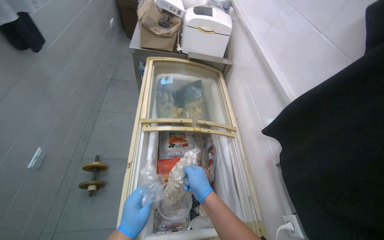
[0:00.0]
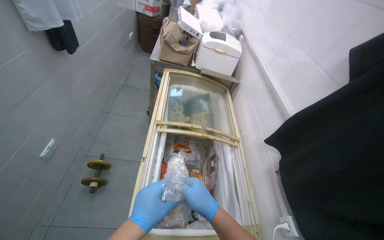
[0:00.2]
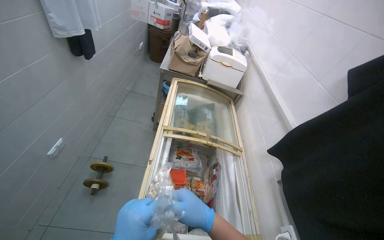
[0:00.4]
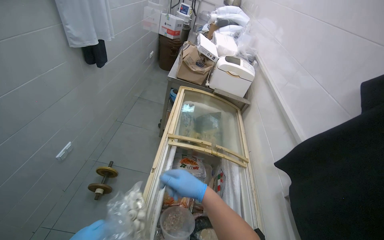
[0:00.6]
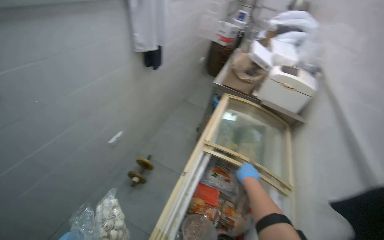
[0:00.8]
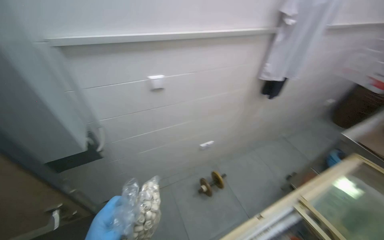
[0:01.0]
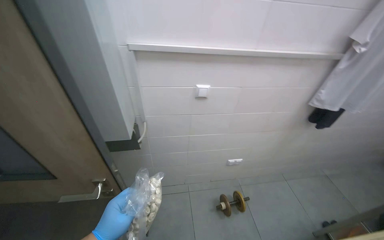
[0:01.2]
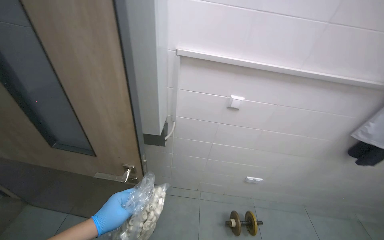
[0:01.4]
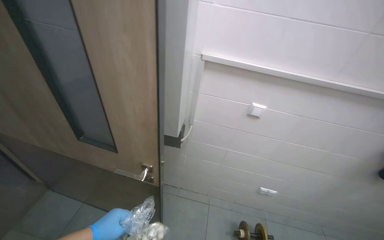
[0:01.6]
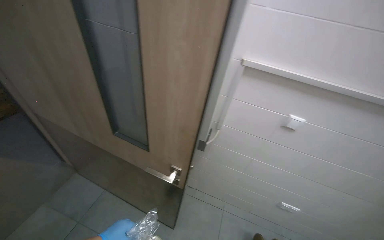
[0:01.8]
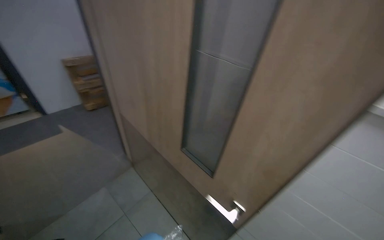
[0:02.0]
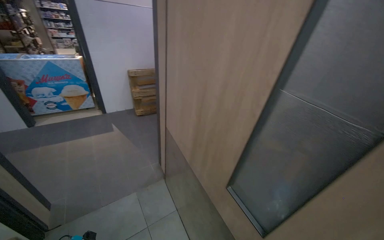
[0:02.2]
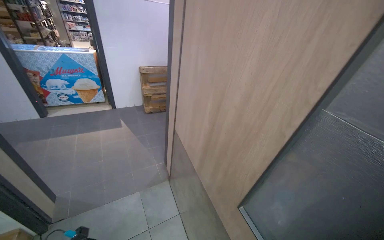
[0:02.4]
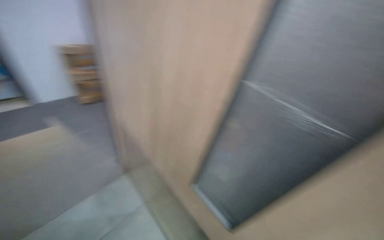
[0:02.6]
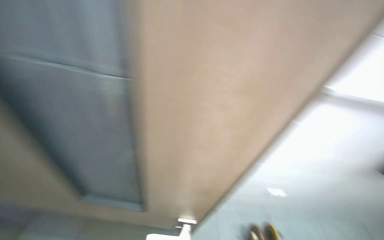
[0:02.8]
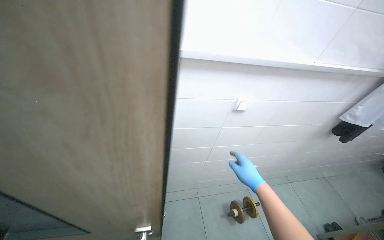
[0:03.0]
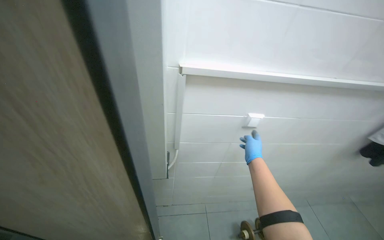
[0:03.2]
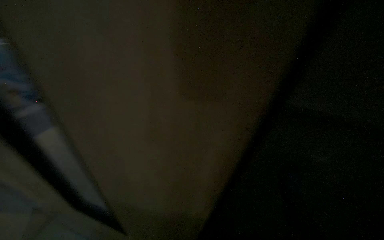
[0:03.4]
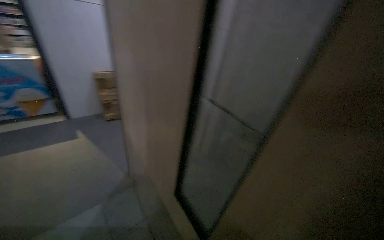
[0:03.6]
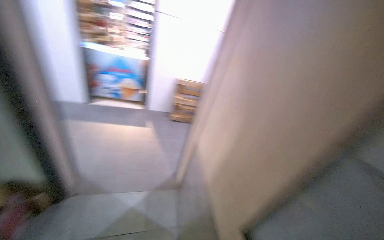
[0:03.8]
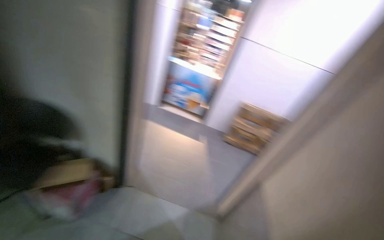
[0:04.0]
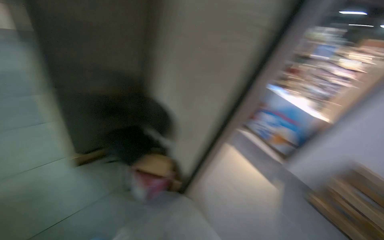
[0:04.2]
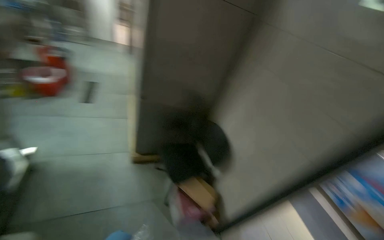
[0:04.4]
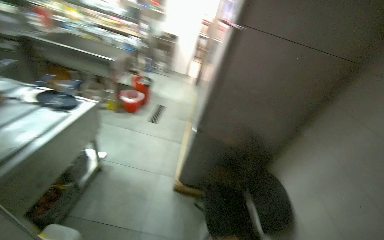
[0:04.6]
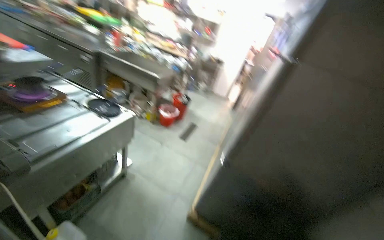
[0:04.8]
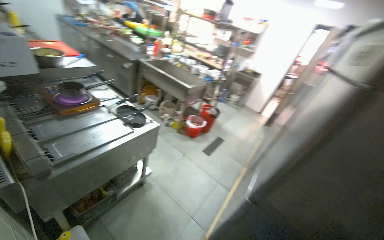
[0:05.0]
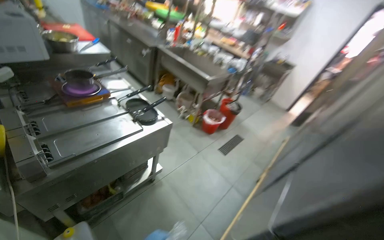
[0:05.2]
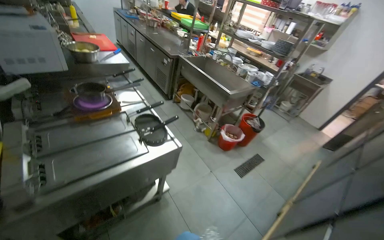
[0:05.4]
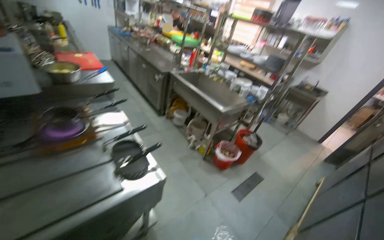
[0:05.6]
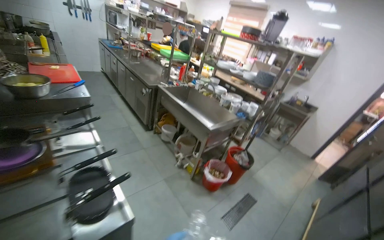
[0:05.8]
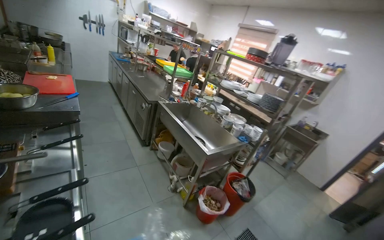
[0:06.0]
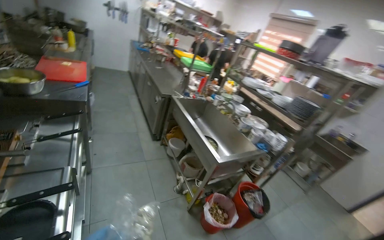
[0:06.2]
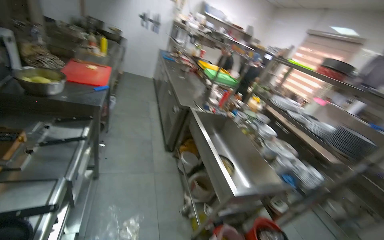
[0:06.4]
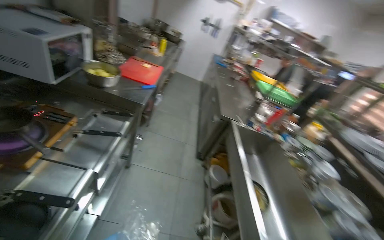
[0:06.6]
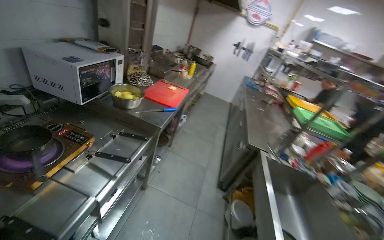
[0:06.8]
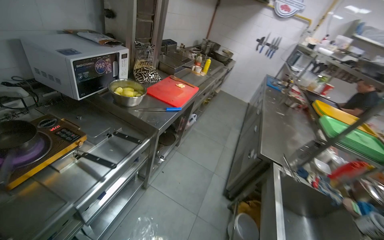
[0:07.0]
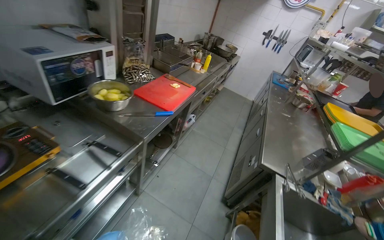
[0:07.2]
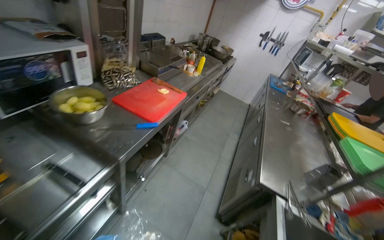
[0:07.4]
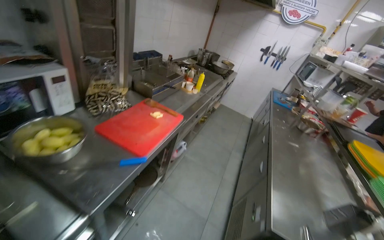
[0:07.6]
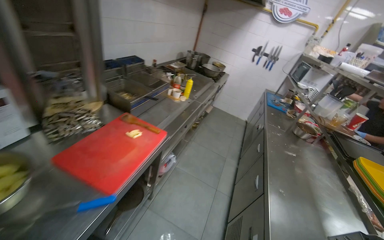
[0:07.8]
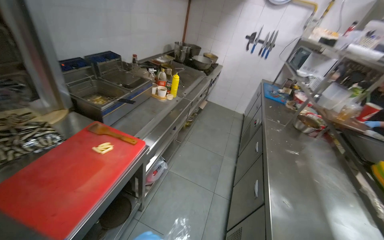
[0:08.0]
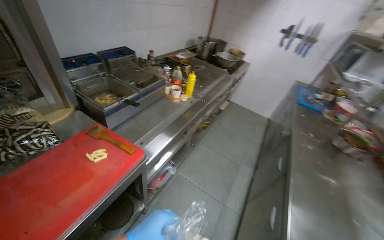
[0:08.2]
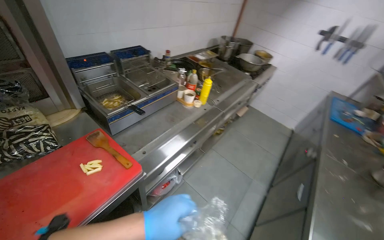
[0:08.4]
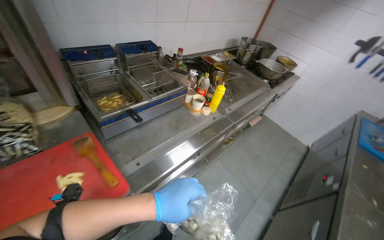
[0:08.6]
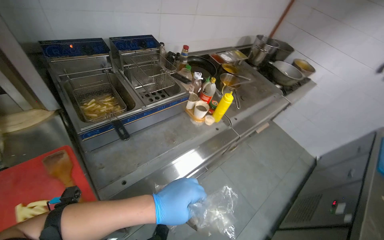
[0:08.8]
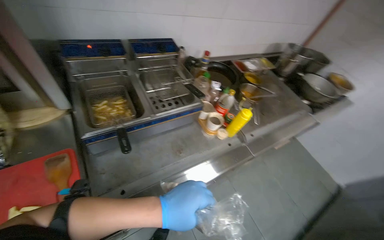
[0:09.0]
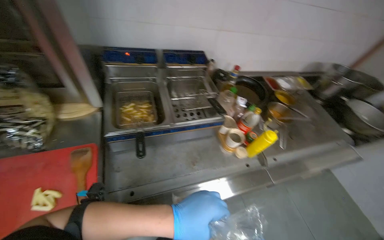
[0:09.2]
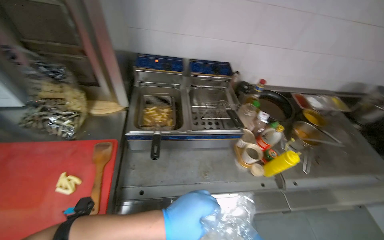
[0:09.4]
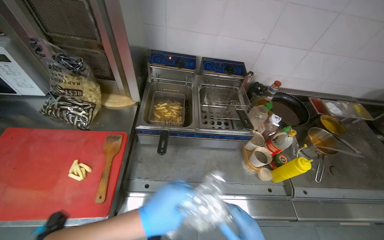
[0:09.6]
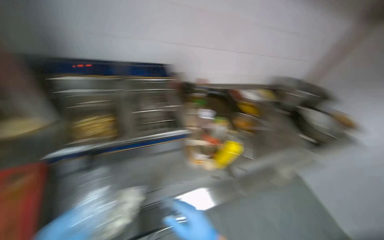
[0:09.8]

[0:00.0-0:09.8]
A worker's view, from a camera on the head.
Job: preparing food.
The whole recording: Taking products from refrigerator. The worker takes the required products from the refrigerator.
0:00.0 to 0:01.4: The head turns to the left by about 95 degrees. The camera pitches upward, by roughly 25 degrees.
0:01.4 to 0:02.8: The head travels approximately 50 cm. The wearer looks about 45 degrees further to the left.
0:02.8 to 0:04.2: The wearer looks approximately 90 degrees further to the left. The view tips upward by about 25 degrees.
0:04.2 to 0:05.6: The camera is carried approximately 1 m. The head turns to the left by approximately 85 degrees. The view tips upward by approximately 25 degrees.
0:05.6 to 0:07.0: The wearer moves about 1 m. The wearer looks some 60 degrees further to the left. The camera pitches upward, by about 20 degrees.
0:07.0 to 0:08.4: The head travels roughly 1.5 m.
0:08.4 to 0:09.8: The head travels about 50 cm. The head rotates some 30 degrees to the left.

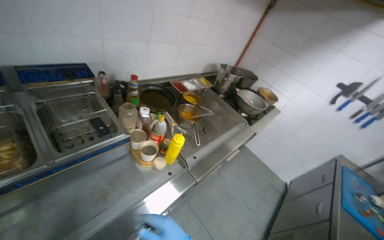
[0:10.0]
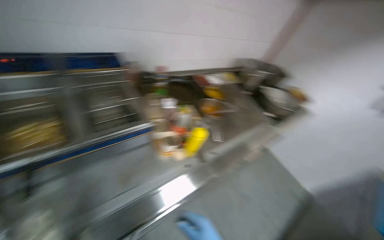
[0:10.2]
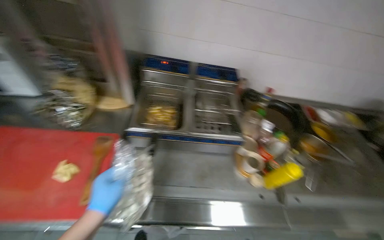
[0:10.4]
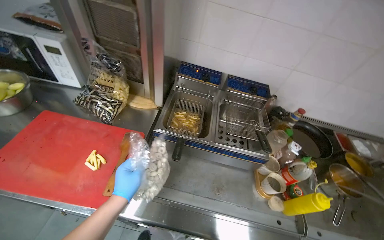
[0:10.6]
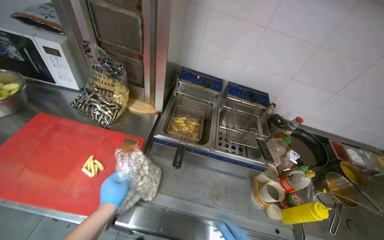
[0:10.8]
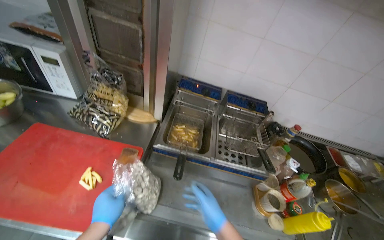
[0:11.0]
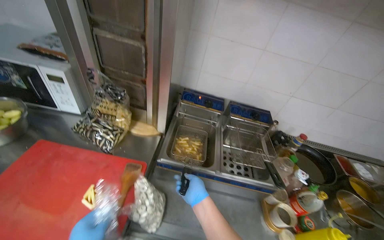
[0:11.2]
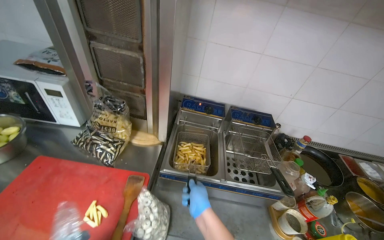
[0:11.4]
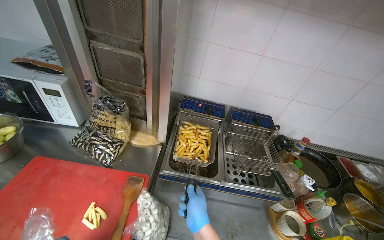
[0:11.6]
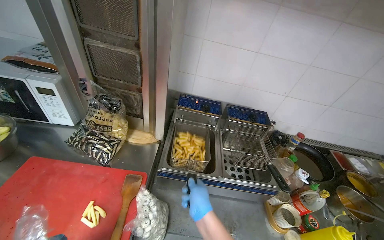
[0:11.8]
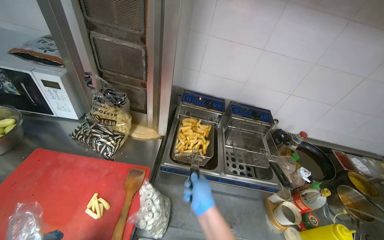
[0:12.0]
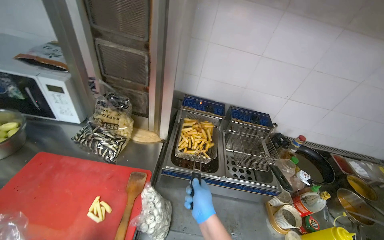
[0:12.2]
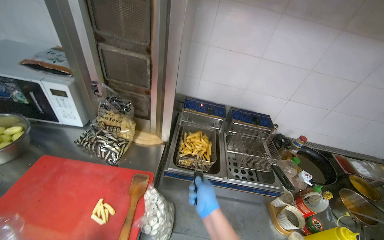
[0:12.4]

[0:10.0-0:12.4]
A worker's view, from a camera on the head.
Job: preparing food.
The whole recording: Taking products from refrigerator. The worker takes the required products from the refrigerator.
0:10.0 to 0:11.2: The wearer's head swings about 40 degrees to the left.

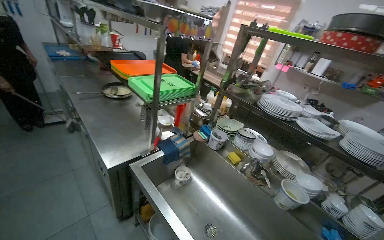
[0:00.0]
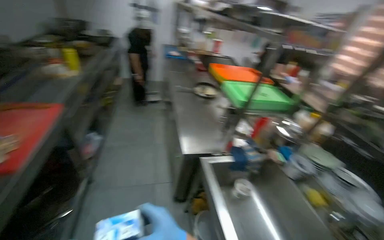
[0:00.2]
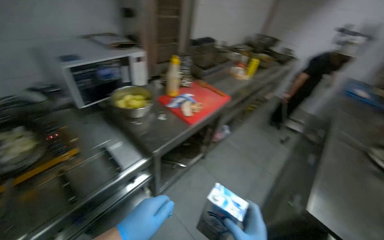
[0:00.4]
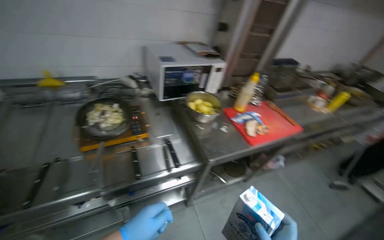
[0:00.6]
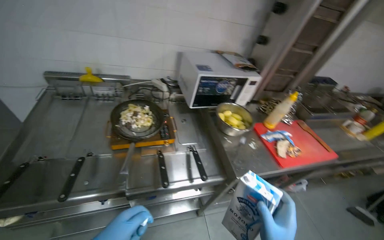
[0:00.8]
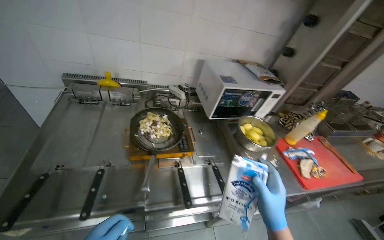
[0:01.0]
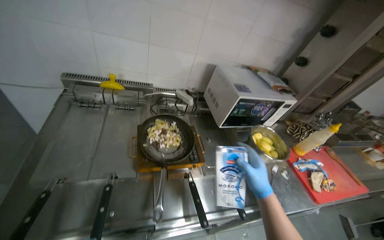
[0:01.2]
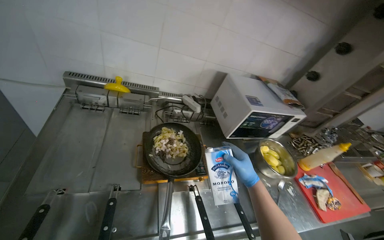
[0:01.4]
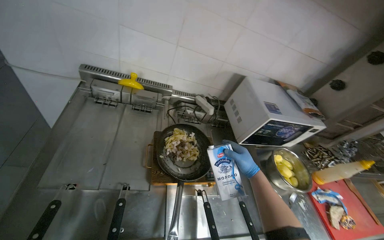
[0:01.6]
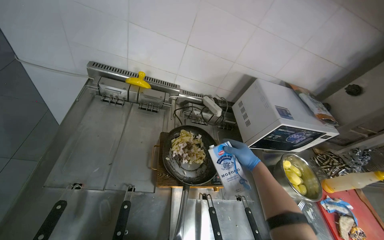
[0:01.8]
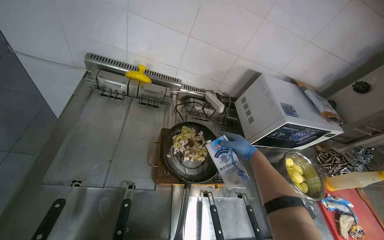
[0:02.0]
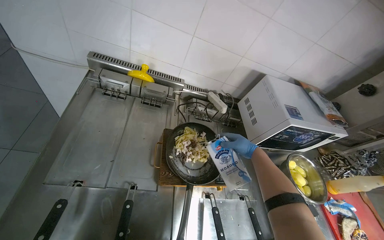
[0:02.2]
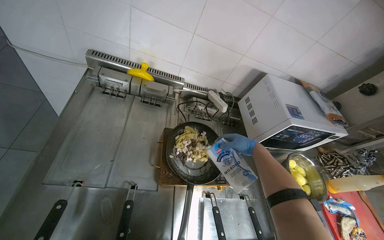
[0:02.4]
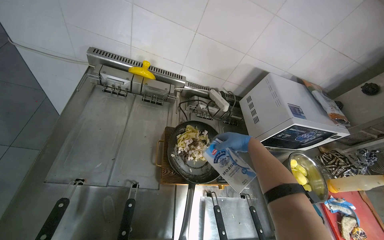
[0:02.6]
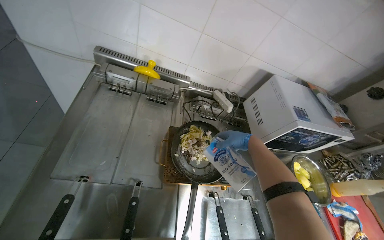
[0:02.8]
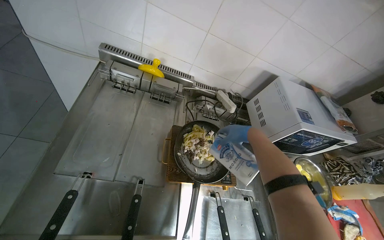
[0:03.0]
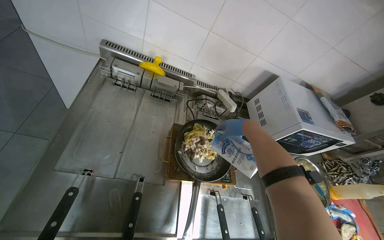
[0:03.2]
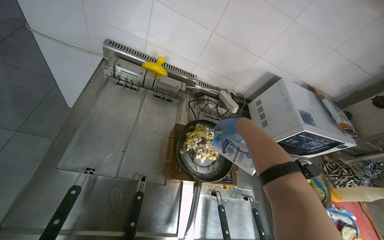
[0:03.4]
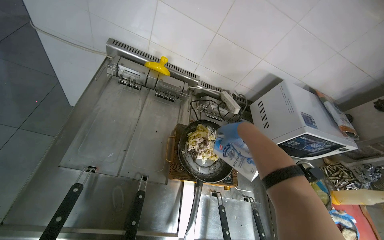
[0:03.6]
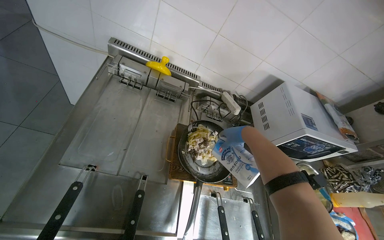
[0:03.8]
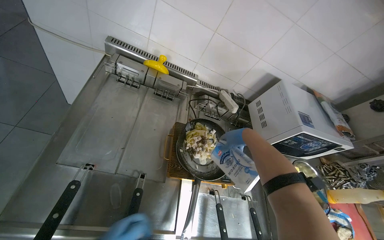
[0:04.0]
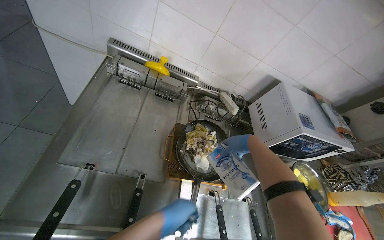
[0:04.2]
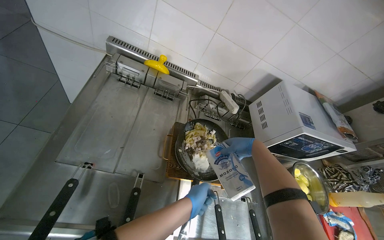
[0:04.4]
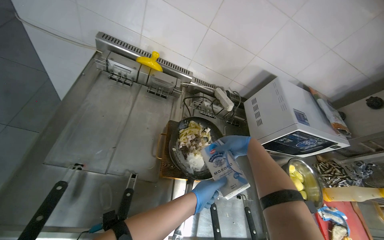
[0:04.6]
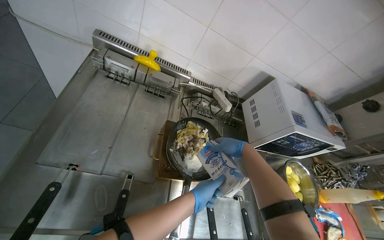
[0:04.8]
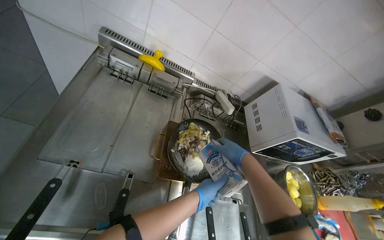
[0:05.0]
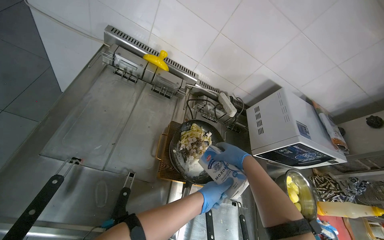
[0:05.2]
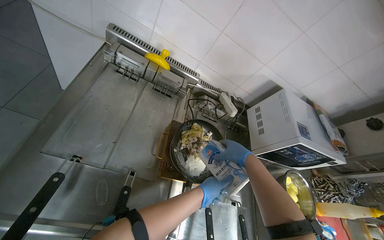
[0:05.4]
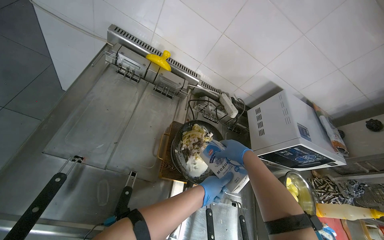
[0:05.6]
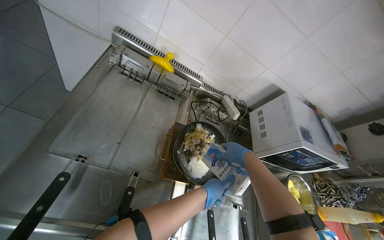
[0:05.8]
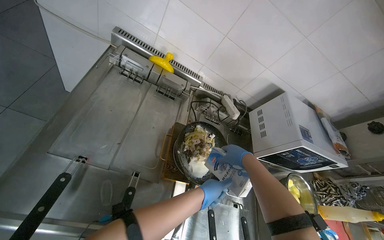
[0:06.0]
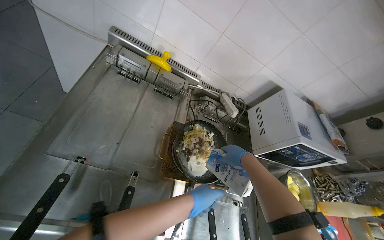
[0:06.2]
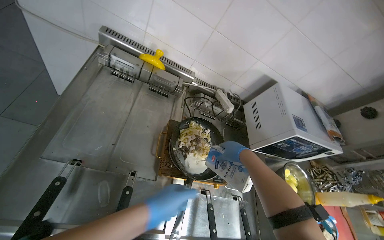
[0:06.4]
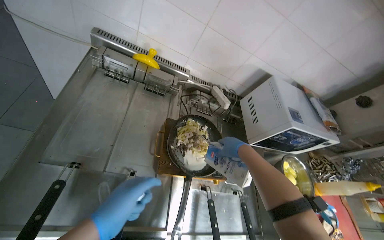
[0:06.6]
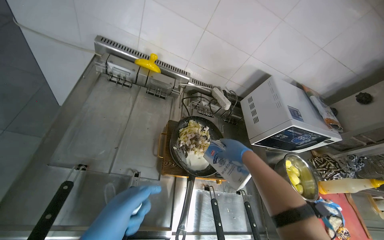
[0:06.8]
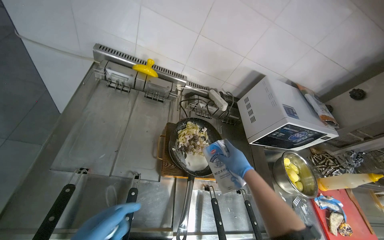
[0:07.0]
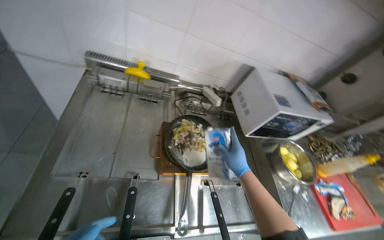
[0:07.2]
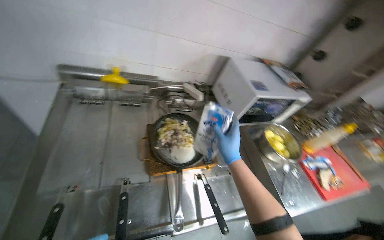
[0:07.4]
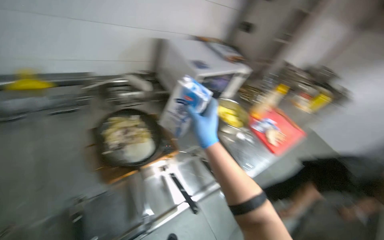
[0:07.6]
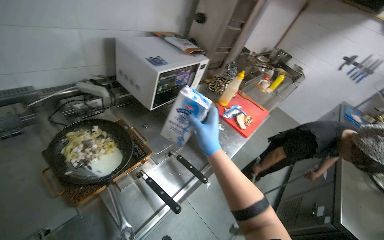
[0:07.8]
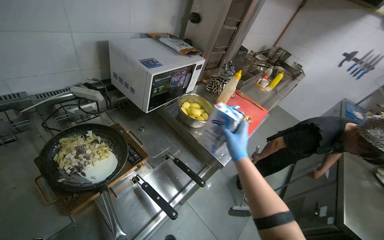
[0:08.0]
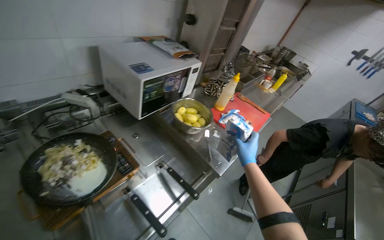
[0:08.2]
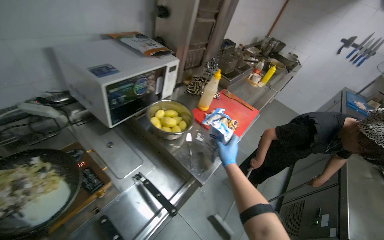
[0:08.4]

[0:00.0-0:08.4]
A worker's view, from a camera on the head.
Job: cooking food.
The whole recording: Cooking ingredients in pan. The worker adds milk and other ingredients to a pan, then stirs the contents on a hot plate.
0:01.4 to 0:02.8: The right hand goes some 25 cm up the picture and farther from the camera.
0:02.8 to 0:04.2: The right hand travels nearer to the camera by roughly 10 cm.
0:05.6 to 0:07.0: The right hand shifts roughly 10 cm down the picture.
0:07.0 to 0:08.4: The camera travels some 40 cm. The head rotates some 50 degrees to the right.
